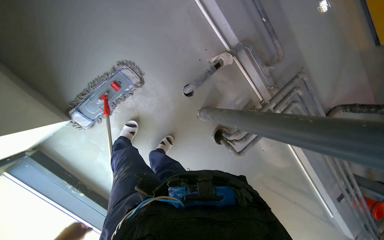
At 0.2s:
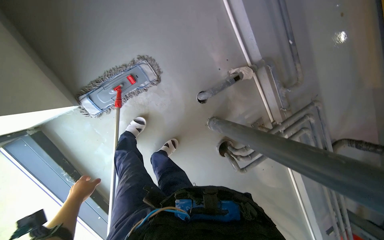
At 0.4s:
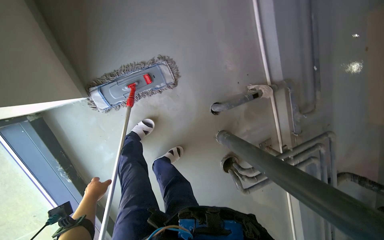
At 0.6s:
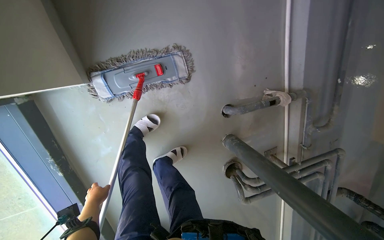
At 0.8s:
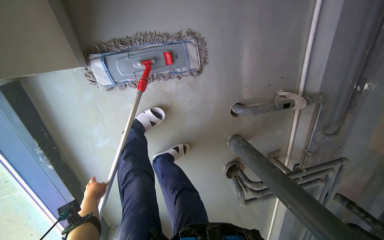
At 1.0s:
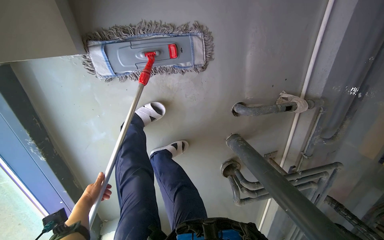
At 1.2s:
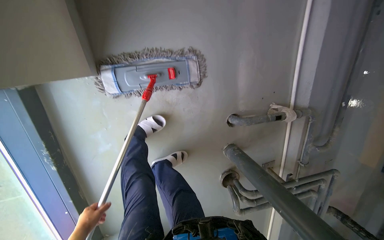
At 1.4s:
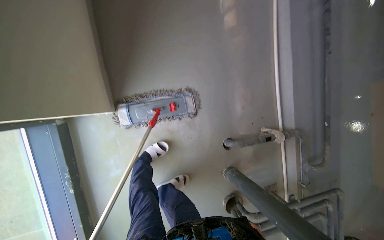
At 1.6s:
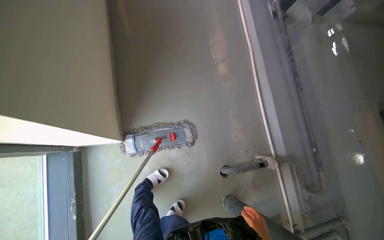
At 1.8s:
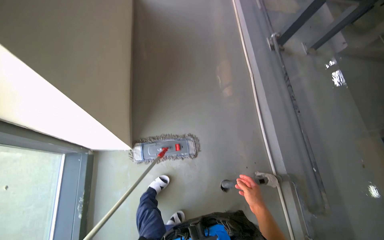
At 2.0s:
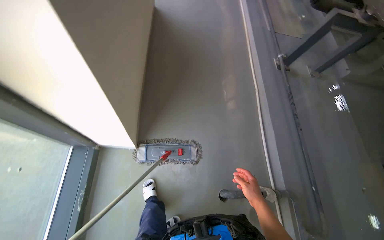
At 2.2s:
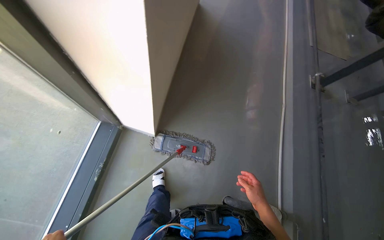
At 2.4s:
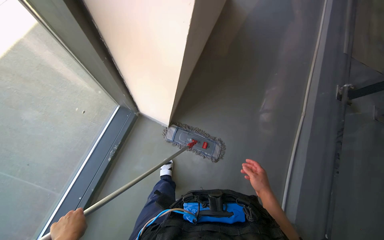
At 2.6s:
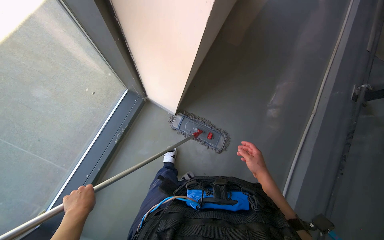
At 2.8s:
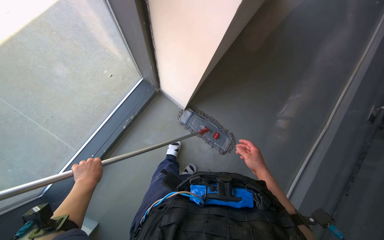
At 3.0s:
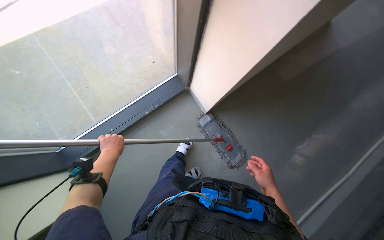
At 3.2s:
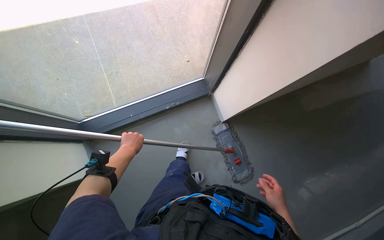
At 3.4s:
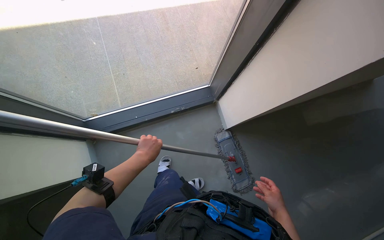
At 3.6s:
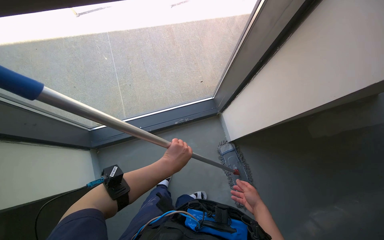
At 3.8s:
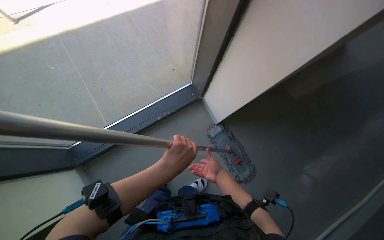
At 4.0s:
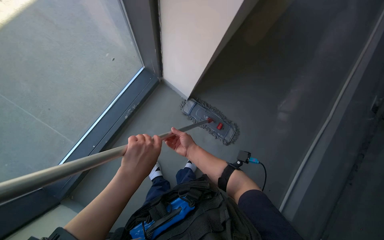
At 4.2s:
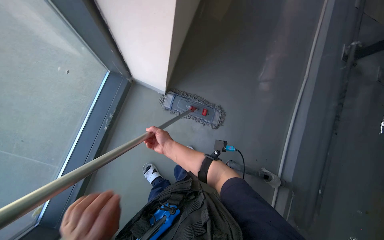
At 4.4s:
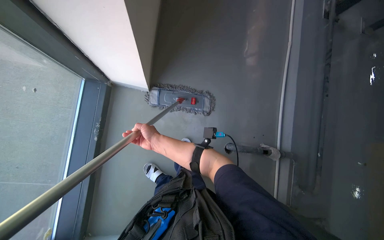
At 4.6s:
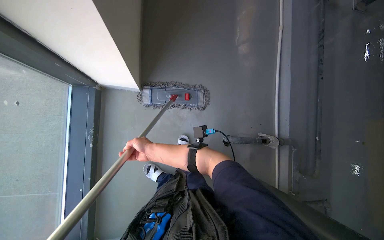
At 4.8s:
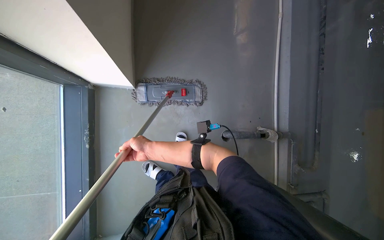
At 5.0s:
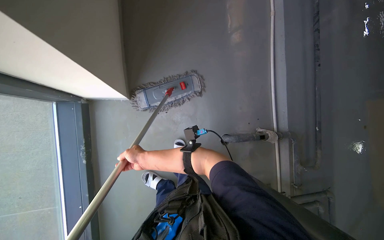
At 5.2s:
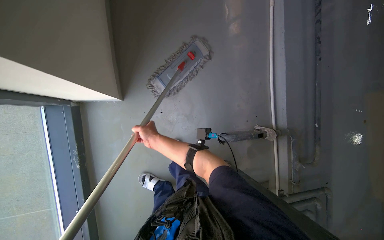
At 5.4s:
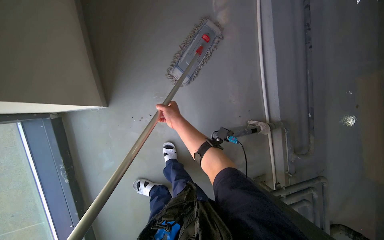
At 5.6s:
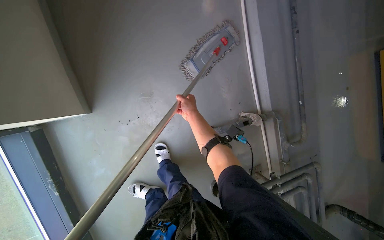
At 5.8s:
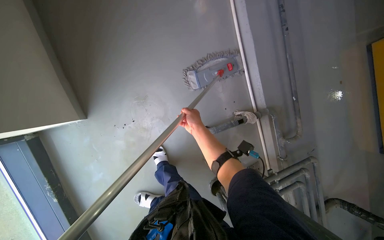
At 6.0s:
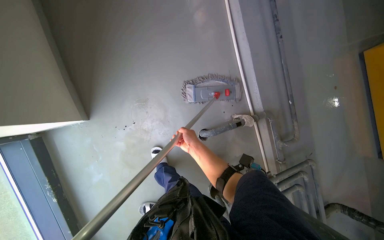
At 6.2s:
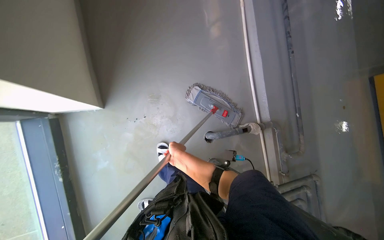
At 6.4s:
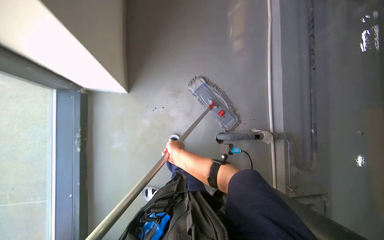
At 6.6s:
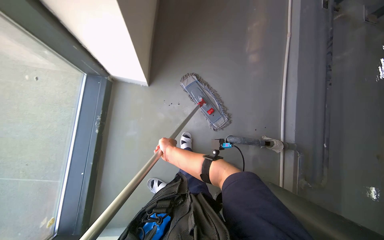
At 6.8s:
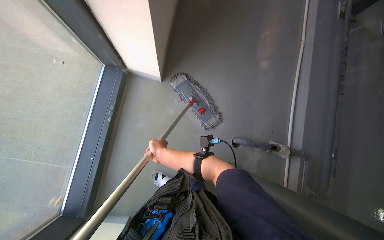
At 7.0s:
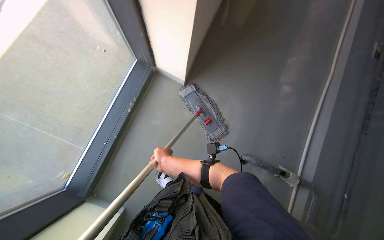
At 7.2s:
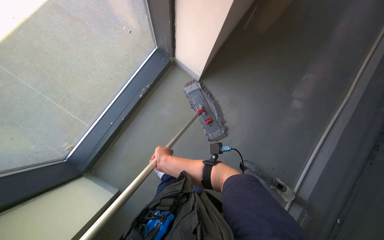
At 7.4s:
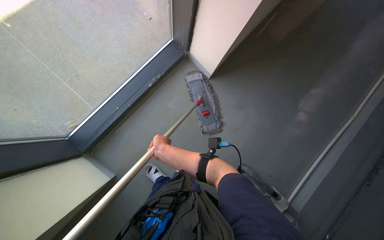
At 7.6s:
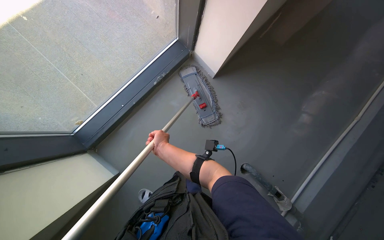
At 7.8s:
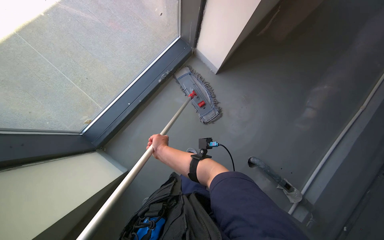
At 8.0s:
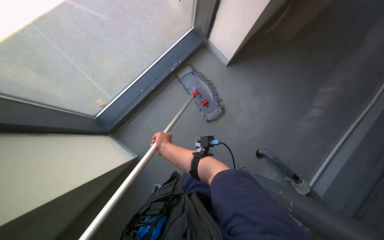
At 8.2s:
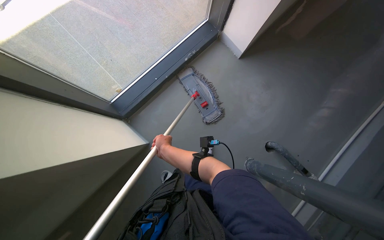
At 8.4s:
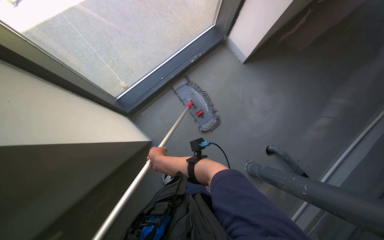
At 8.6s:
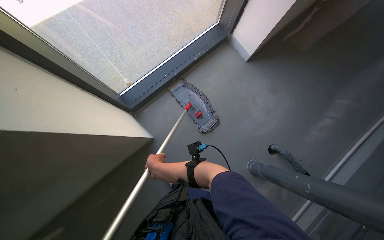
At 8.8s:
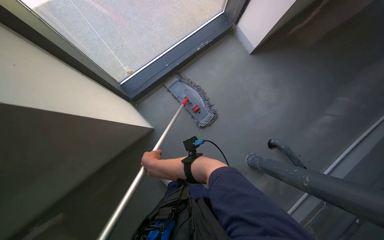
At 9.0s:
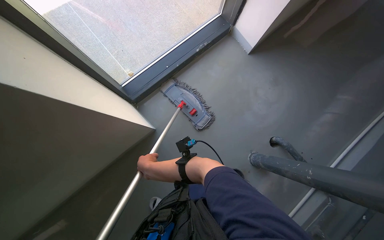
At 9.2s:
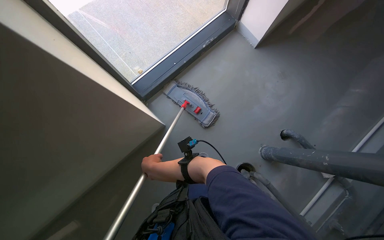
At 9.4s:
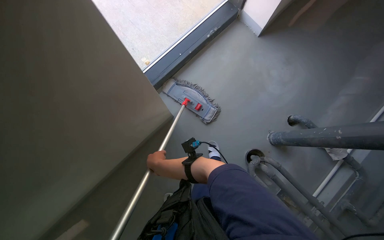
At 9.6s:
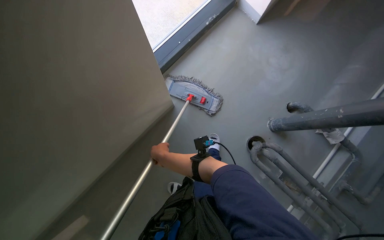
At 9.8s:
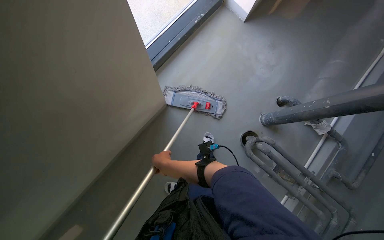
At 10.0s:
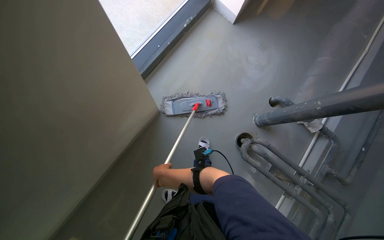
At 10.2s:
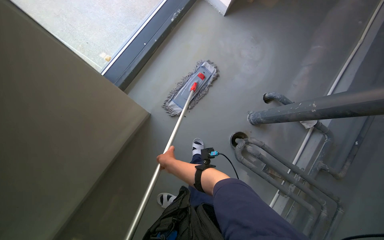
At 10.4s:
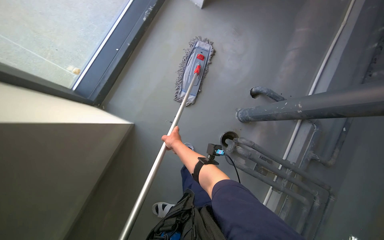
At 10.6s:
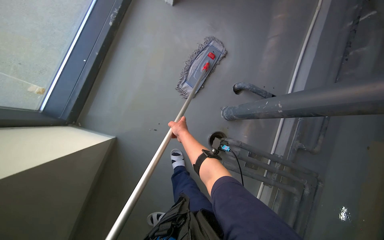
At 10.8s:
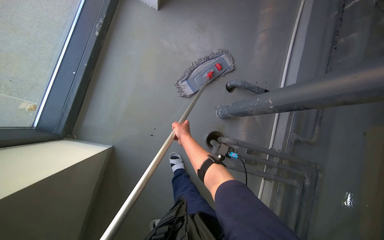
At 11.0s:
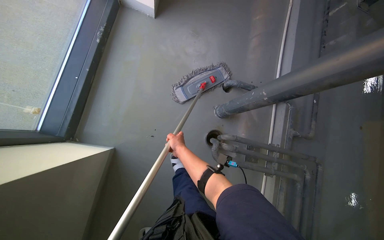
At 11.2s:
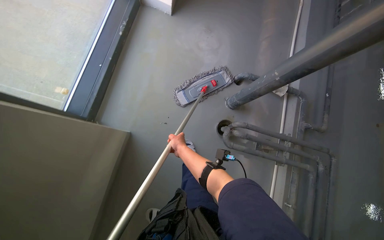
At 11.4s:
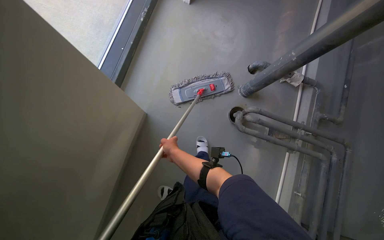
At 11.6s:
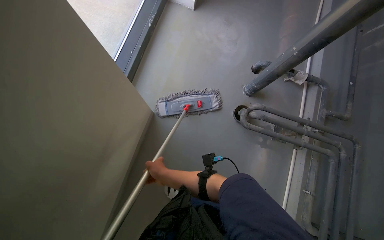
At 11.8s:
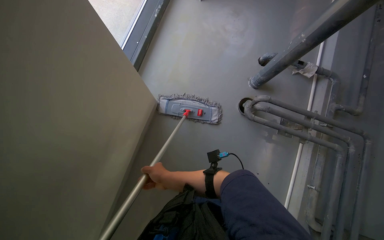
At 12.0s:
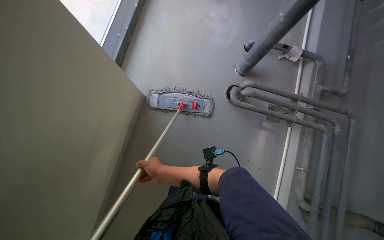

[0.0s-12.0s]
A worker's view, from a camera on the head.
Job: mopping floor.
The whole recording: Mopping floor. The worker mops the floor, occasionally wringing and adjusting the mop head.
0.0s to 1.6s: The wearer looks some 25 degrees further upward. The scene turns some 30 degrees clockwise in the picture.
1.6s to 3.0s: The head rotates roughly 60 degrees to the left.
3.0s to 4.4s: The wearer looks about 45 degrees further to the right. The view tips downward by approximately 15 degrees.
4.4s to 6.0s: The right hand travels to the right by roughly 35 cm.
6.0s to 7.6s: The head travels roughly 60 cm. The wearer looks about 60 degrees further to the left. The view tilts approximately 15 degrees upward.
7.6s to 9.0s: The camera is carried approximately 50 cm.
9.0s to 10.4s: The right hand goes some 10 cm to the right.
10.4s to 12.0s: The right hand shifts some 40 cm down the picture.

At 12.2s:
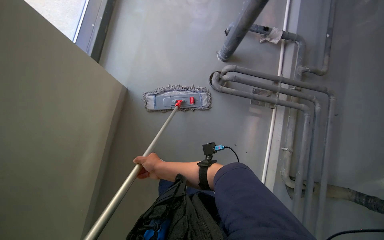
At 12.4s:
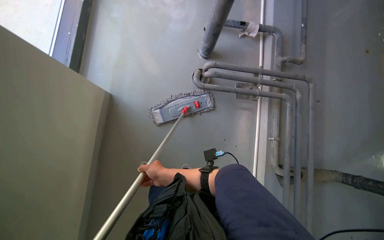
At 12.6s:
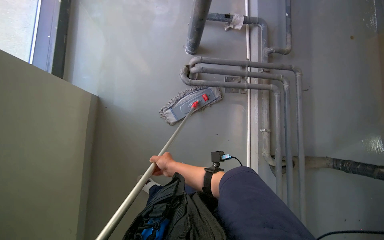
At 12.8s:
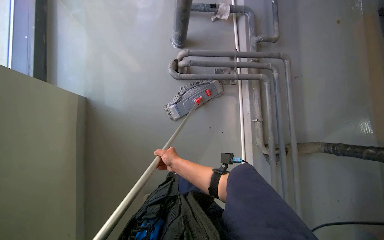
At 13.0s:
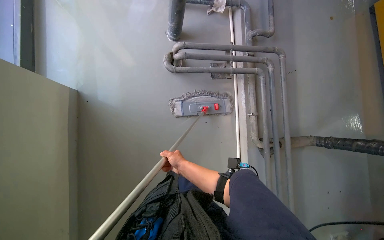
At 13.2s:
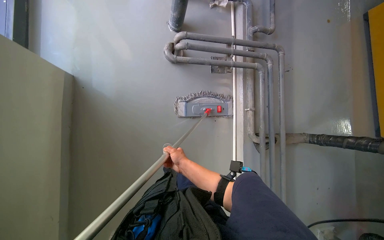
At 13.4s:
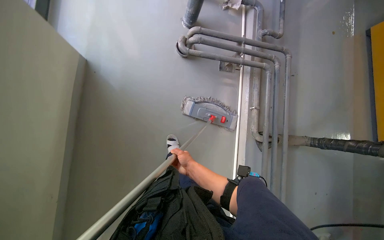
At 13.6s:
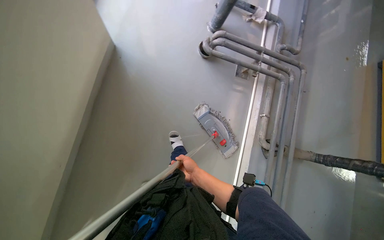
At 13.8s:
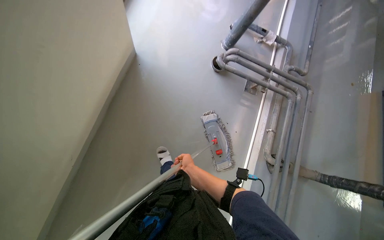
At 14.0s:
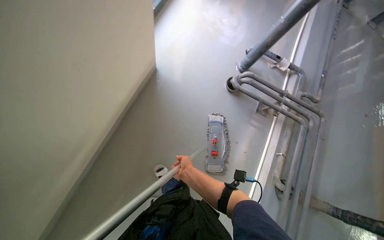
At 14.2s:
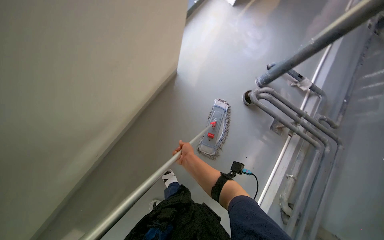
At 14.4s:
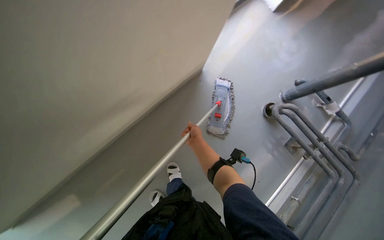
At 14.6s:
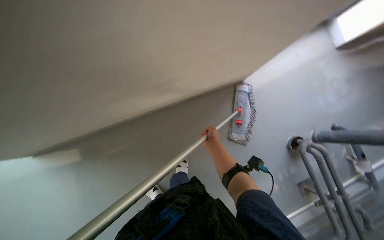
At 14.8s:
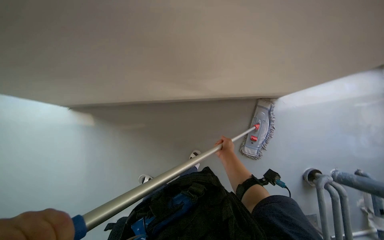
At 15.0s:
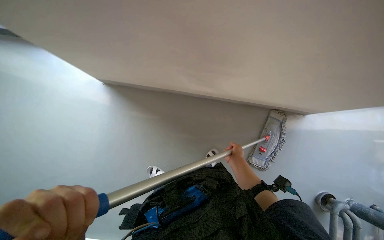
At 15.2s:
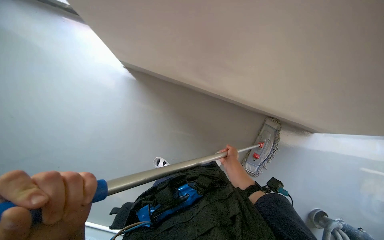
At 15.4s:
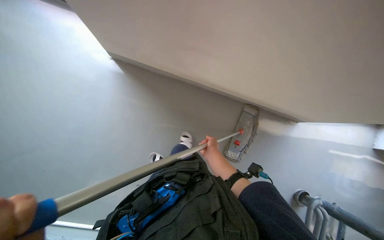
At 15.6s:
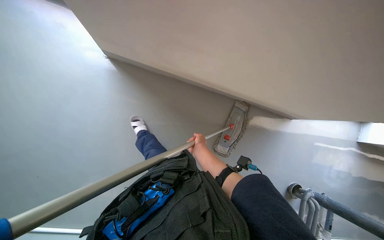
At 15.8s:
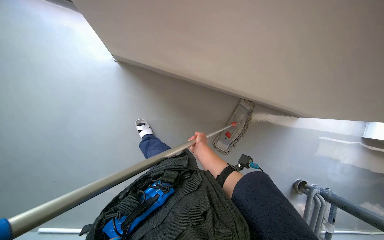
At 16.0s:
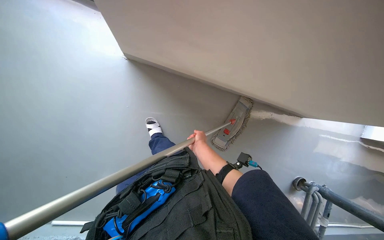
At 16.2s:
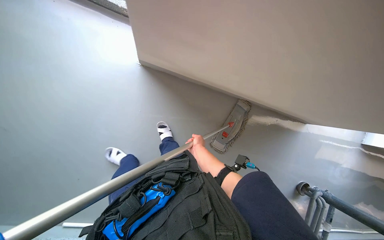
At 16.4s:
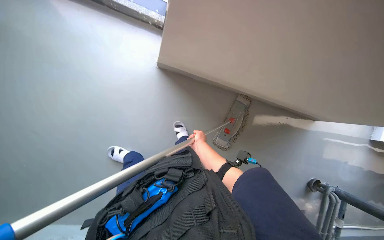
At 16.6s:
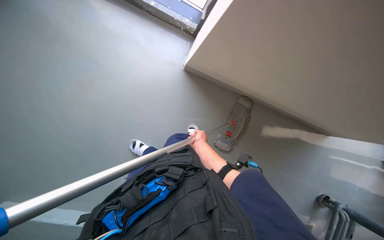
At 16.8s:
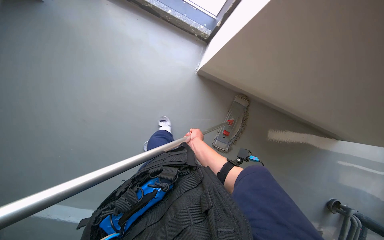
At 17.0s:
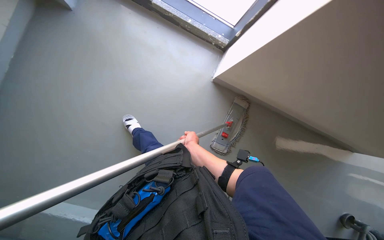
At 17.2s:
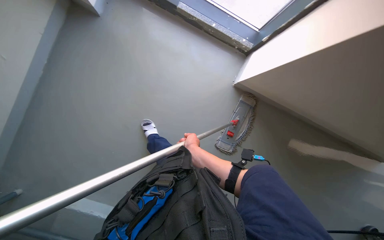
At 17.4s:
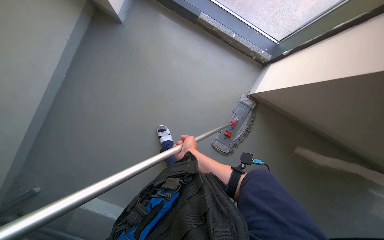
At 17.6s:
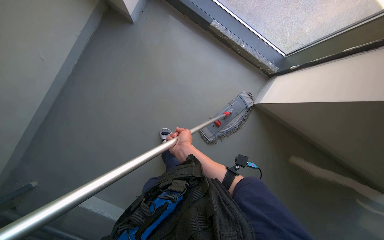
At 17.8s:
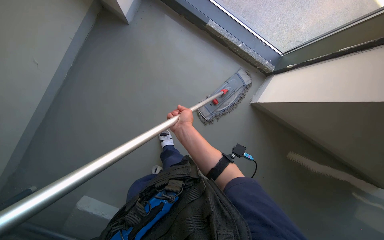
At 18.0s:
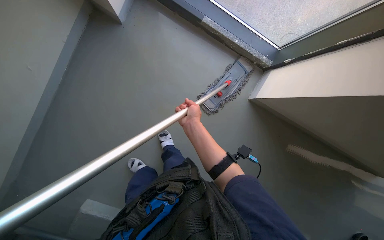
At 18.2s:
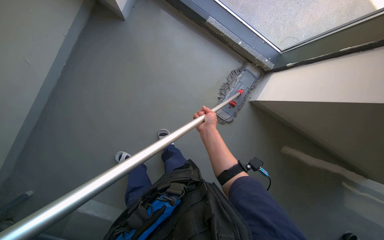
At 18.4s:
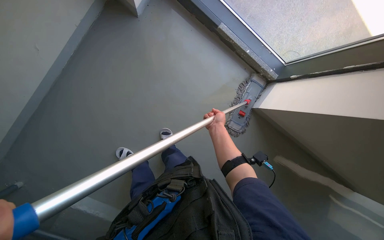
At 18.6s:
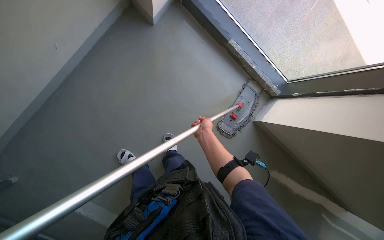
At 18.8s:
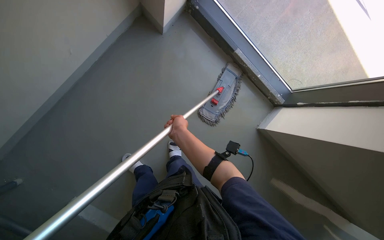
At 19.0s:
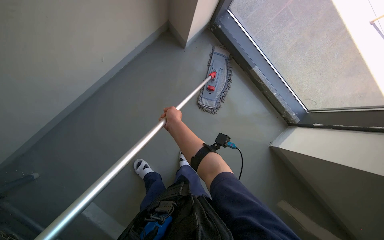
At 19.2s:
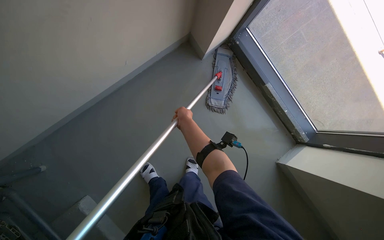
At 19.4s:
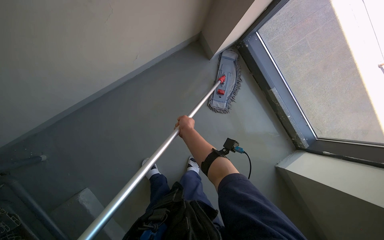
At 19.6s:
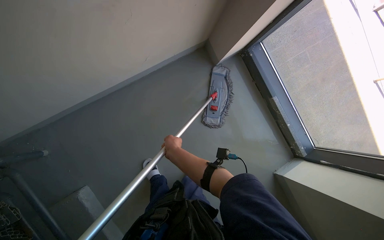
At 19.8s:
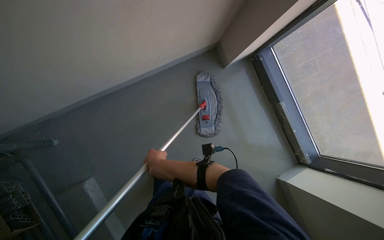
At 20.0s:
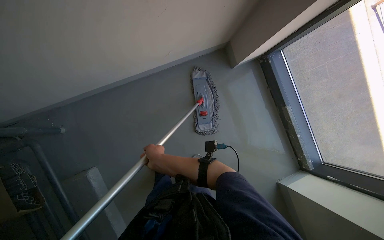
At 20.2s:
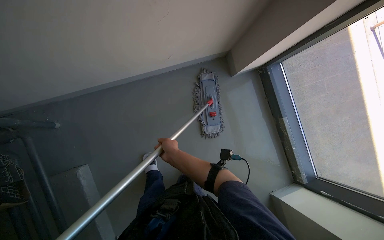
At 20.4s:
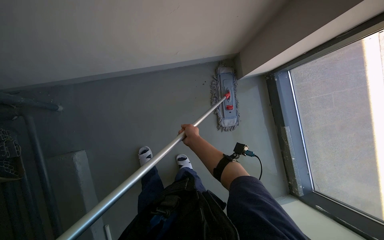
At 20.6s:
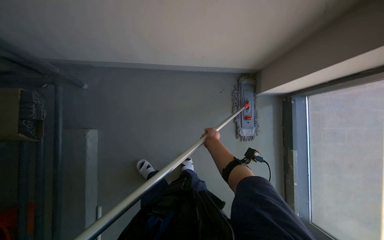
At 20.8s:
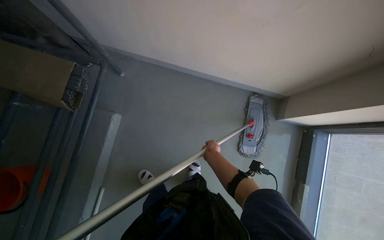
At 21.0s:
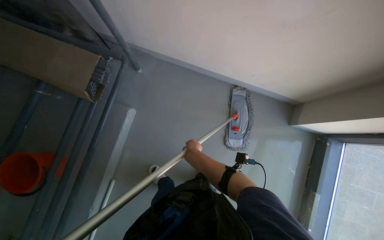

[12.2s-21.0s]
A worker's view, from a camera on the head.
Job: mopping floor.
The whole recording: Mopping floor. The worker mops the floor, occasionally wringing and adjusting the mop head.
12.2s to 13.6s: The right hand is displaced to the right by roughly 20 cm.
13.6s to 15.2s: The head rotates approximately 80 degrees to the left. The wearer looks approximately 15 degrees further upward.
16.6s to 18.0s: The right hand is displaced up the picture by roughly 20 cm.
18.0s to 19.6s: The head travels to the left, roughly 40 cm. The view tips upward by about 15 degrees. The scene rotates clockwise by roughly 30 degrees.
19.6s to 21.0s: The head turns to the left by some 50 degrees.
